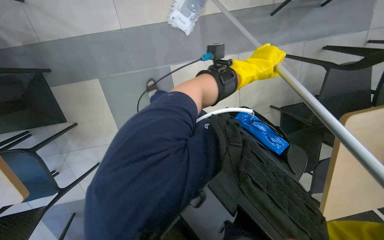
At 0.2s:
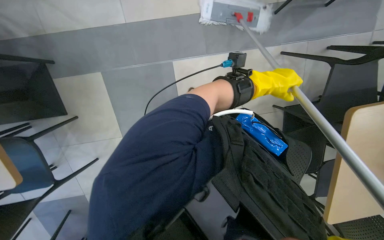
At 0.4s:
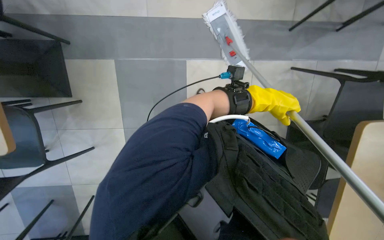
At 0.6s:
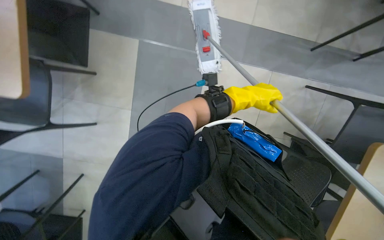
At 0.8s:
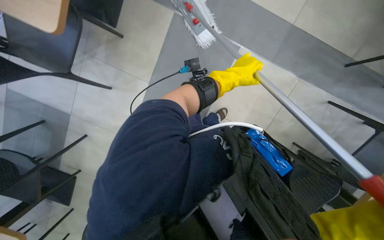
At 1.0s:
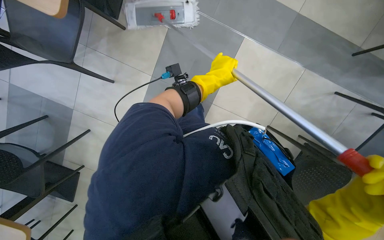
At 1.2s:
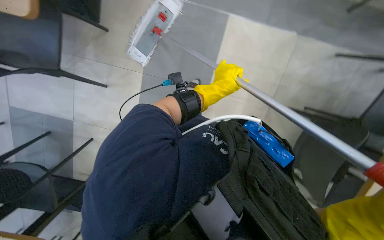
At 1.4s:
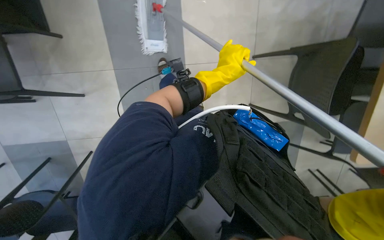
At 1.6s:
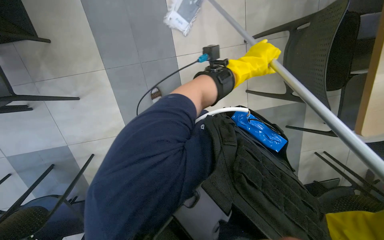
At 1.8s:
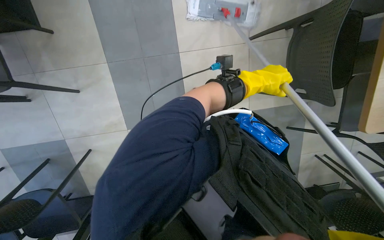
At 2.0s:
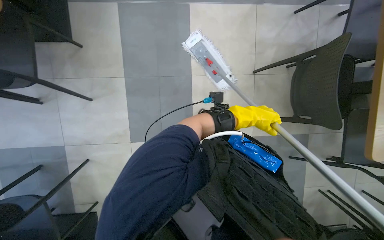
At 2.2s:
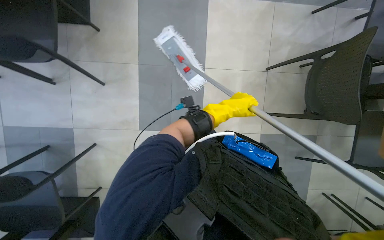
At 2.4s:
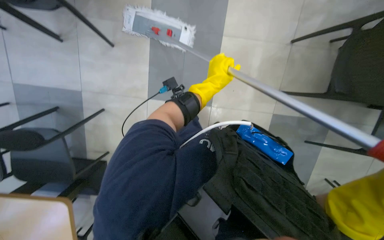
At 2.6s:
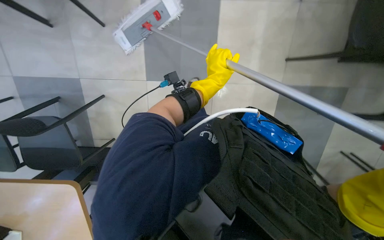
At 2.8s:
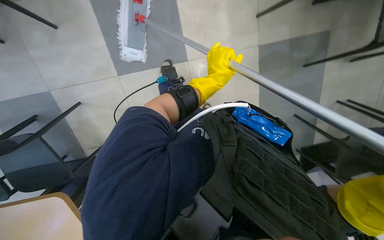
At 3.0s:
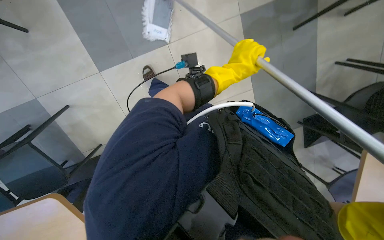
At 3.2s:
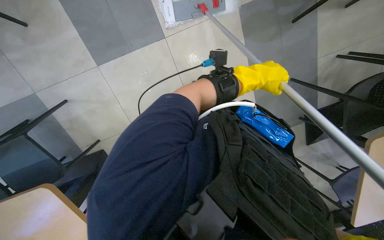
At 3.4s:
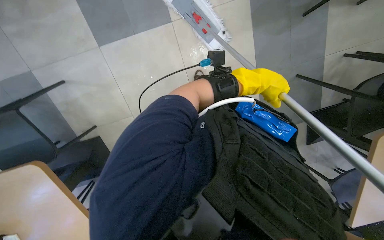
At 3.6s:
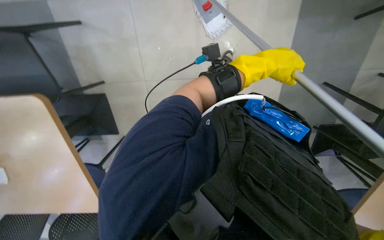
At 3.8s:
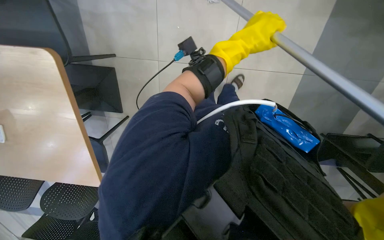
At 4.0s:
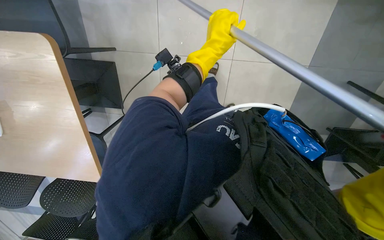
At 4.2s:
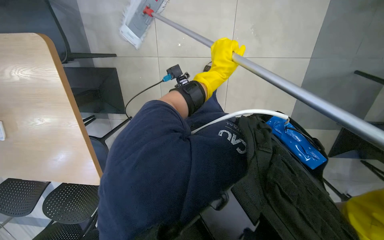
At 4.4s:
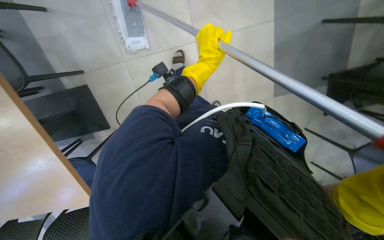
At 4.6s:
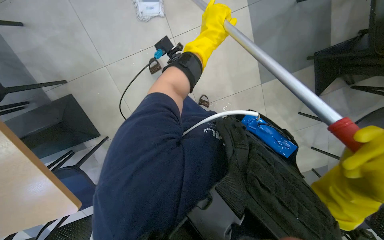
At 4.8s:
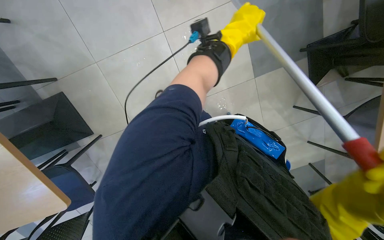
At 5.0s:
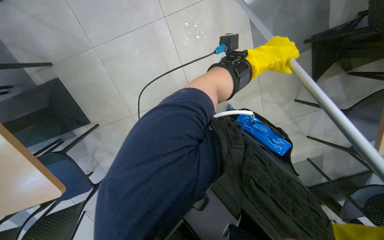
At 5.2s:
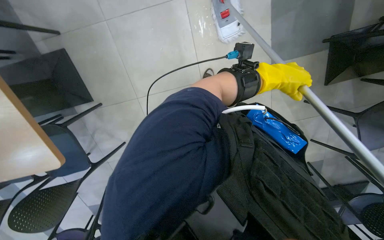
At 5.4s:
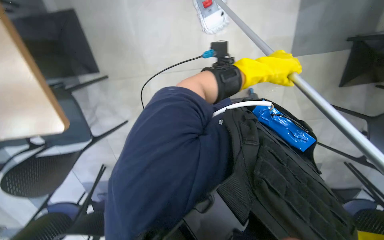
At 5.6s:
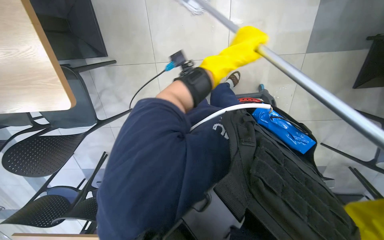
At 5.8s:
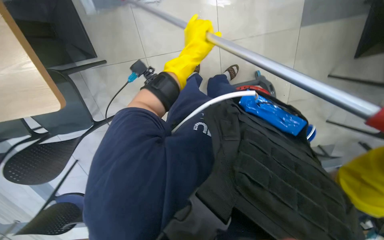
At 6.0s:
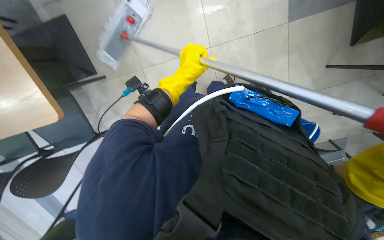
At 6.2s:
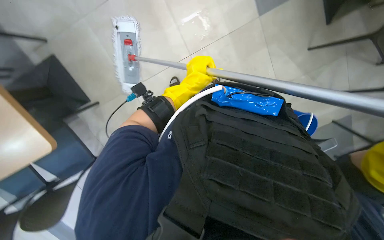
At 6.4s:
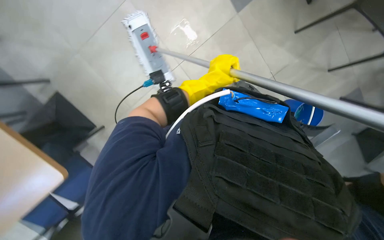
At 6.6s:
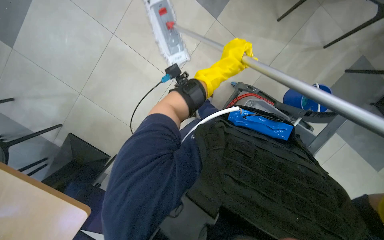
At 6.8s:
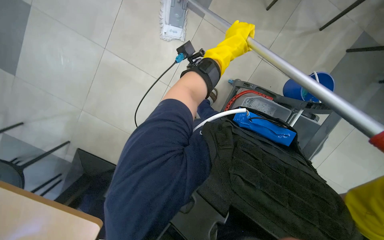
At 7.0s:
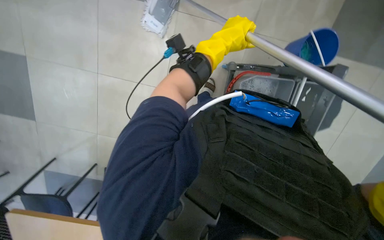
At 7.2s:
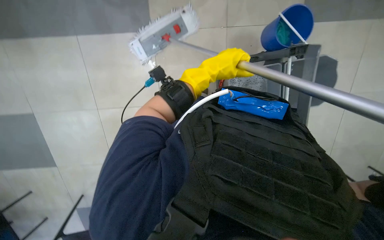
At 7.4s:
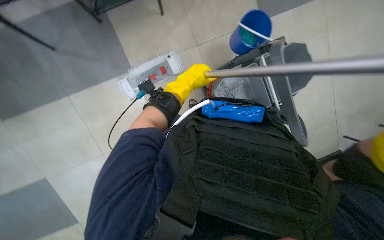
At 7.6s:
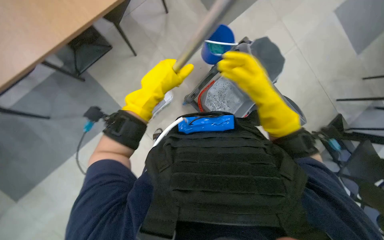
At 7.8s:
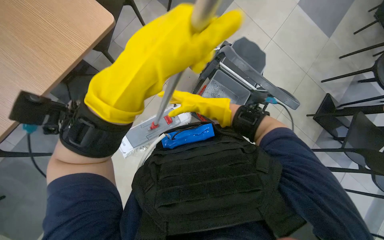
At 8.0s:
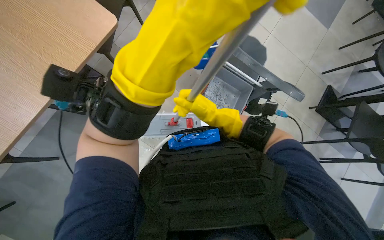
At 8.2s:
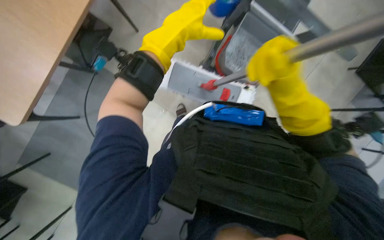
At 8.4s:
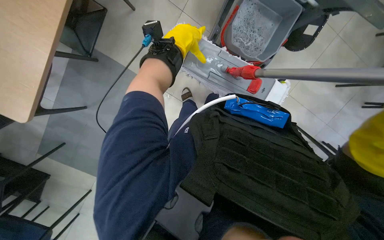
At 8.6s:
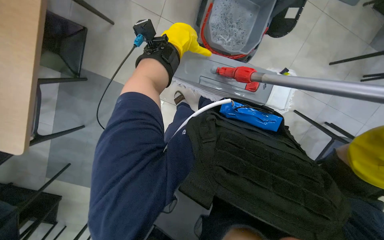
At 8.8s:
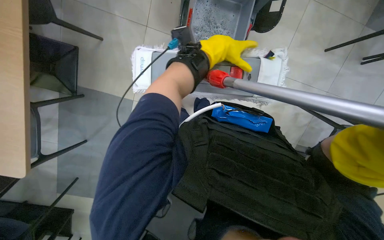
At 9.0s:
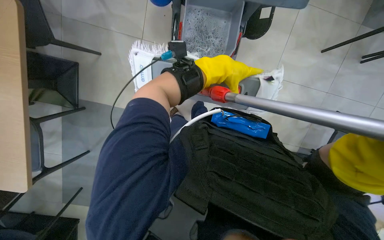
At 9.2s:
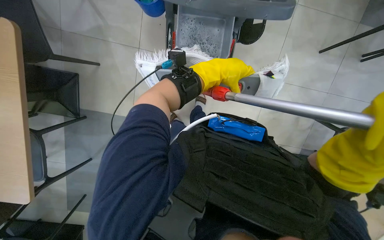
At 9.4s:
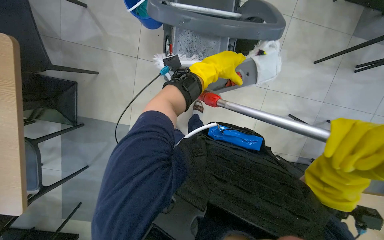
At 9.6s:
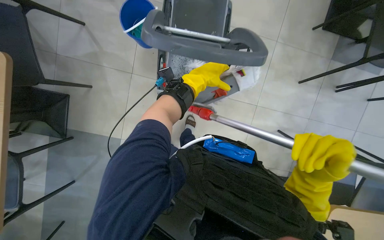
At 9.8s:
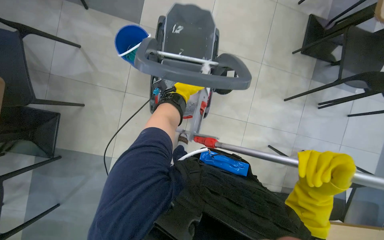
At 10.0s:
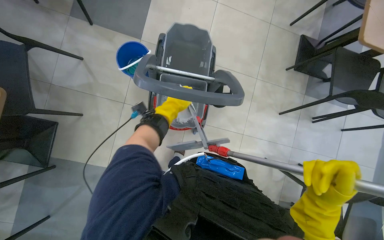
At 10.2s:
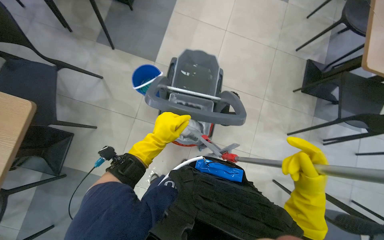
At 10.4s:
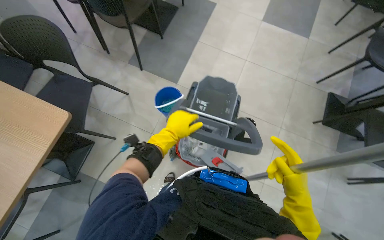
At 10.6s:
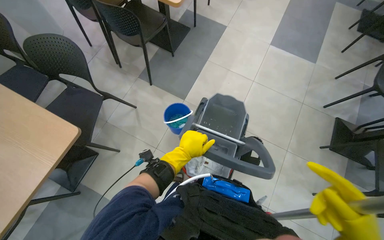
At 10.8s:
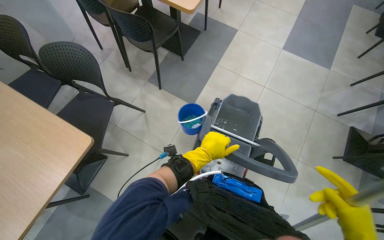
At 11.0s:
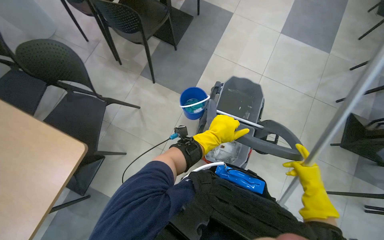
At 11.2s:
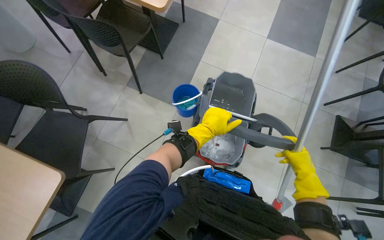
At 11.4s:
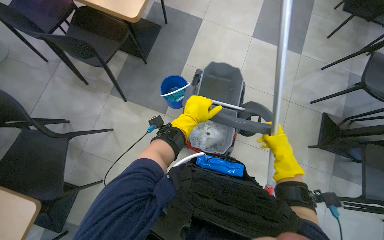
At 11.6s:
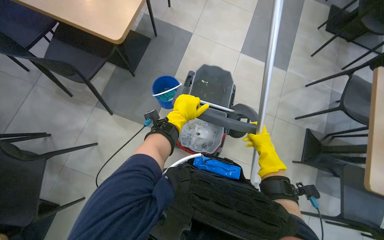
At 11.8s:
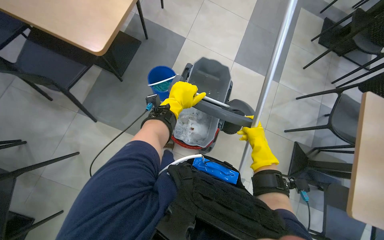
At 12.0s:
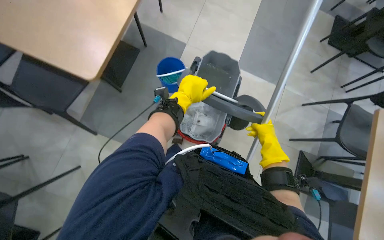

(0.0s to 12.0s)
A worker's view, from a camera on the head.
Job: mopping floor.
The whole recording: Mopping the floor. The worker mops the floor with a mop, periodically dipping it into a bucket on a cleaning cart.
0.0s - 1.6s: The wearer looks about 10 degrees further downward.
1.6s - 3.0s: The view tips downward by some 15 degrees.
3.0s - 4.4s: The left hand is displaced to the left by approximately 10 cm.
4.4s - 6.0s: The left hand goes to the right and returns, about 20 cm each way.
6.0s - 7.6s: The left hand heads nearer to the camera, covering some 20 cm, and goes to the right and returns, some 10 cm each way.
7.6s - 9.0s: The left hand shifts about 25 cm to the right and up the picture, and reaches approximately 20 cm nearer to the camera, then returns.
9.0s - 10.4s: The wearer looks some 35 degrees further upward. The left hand shifts approximately 15 cm to the left.
10.4s - 12.0s: The head travels some 50 cm.

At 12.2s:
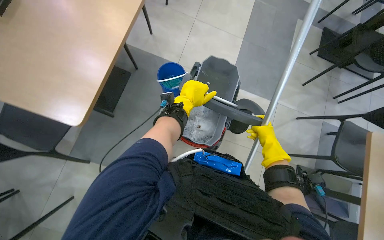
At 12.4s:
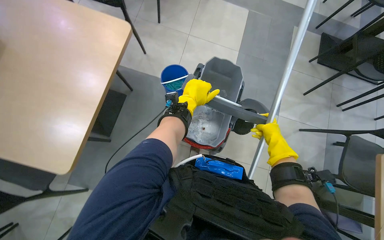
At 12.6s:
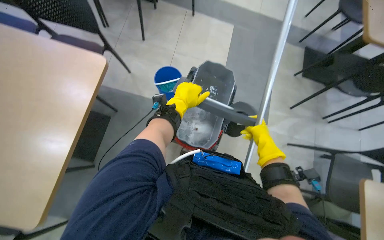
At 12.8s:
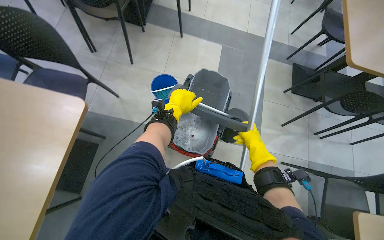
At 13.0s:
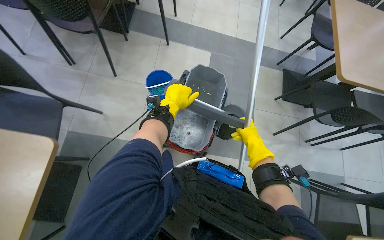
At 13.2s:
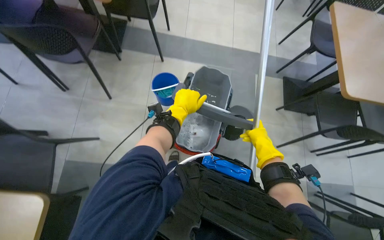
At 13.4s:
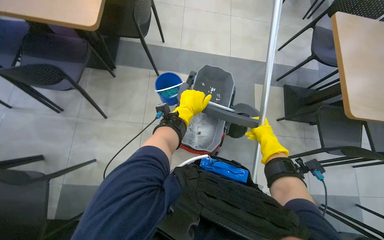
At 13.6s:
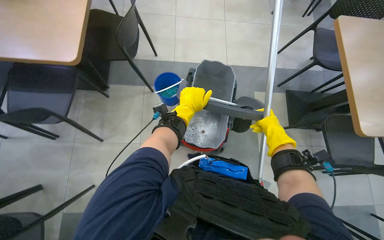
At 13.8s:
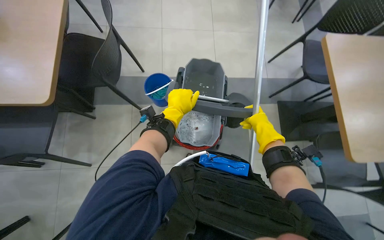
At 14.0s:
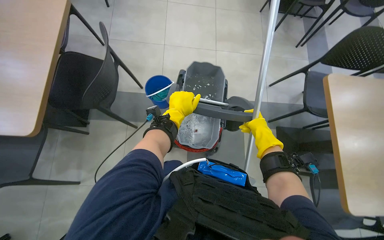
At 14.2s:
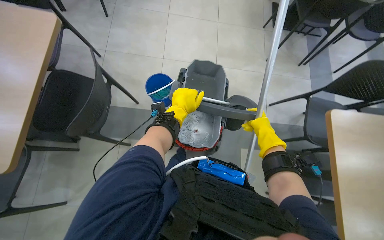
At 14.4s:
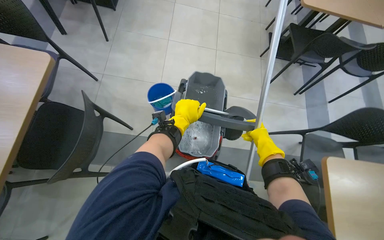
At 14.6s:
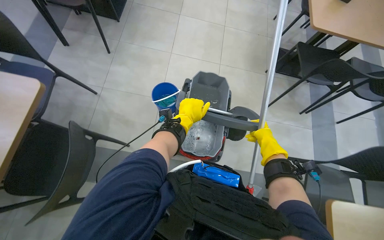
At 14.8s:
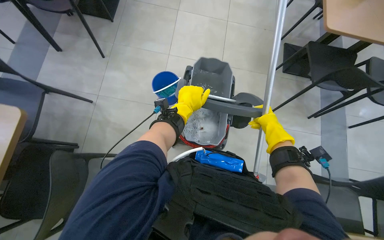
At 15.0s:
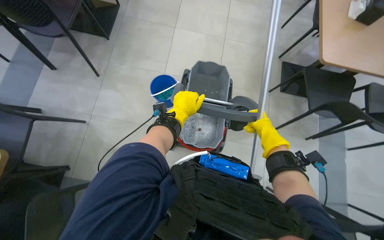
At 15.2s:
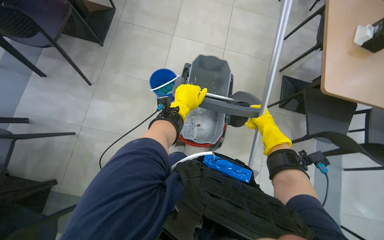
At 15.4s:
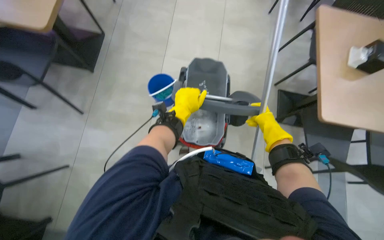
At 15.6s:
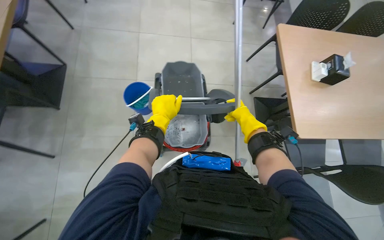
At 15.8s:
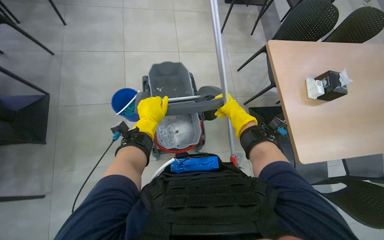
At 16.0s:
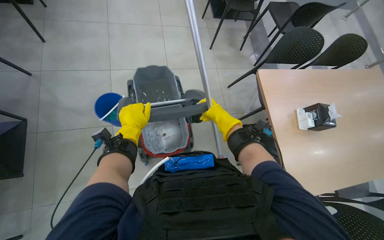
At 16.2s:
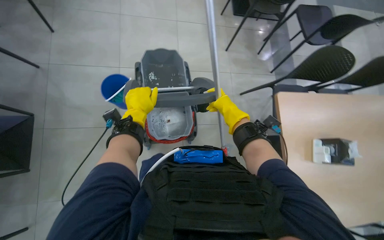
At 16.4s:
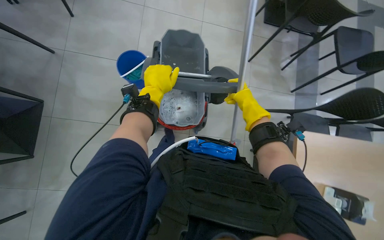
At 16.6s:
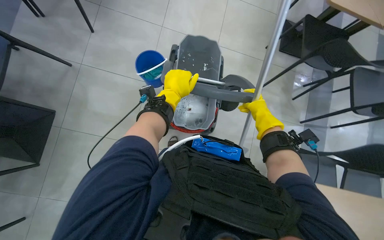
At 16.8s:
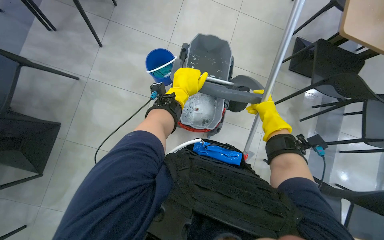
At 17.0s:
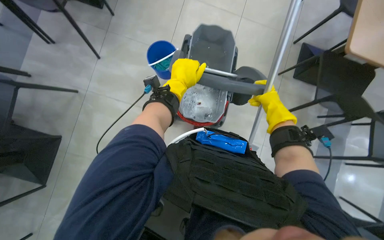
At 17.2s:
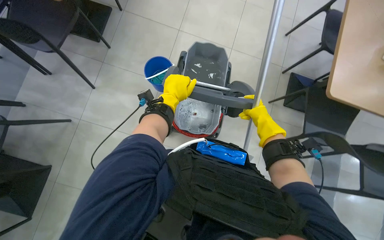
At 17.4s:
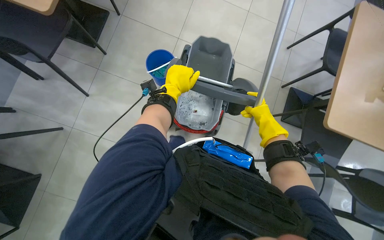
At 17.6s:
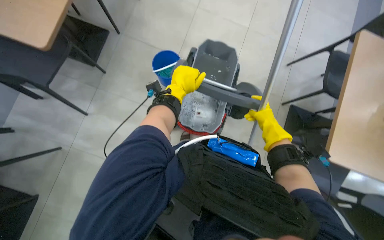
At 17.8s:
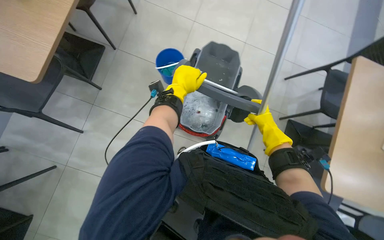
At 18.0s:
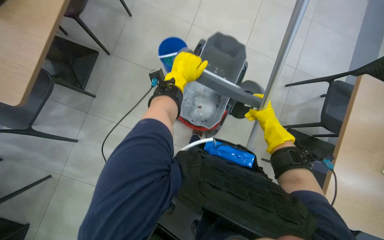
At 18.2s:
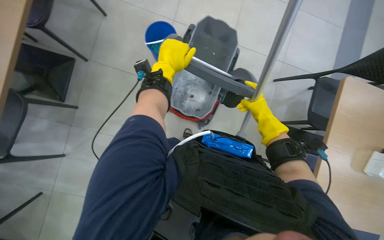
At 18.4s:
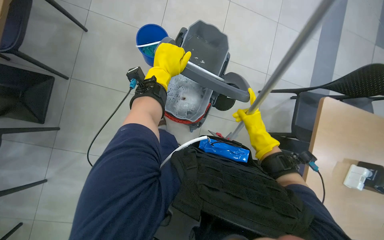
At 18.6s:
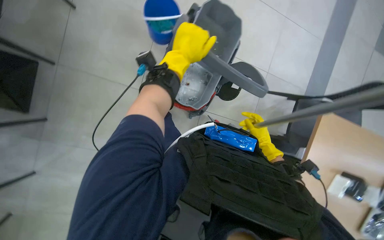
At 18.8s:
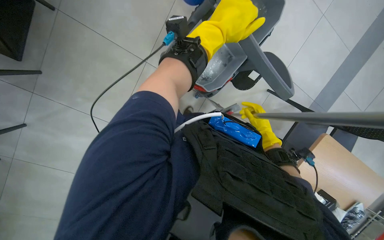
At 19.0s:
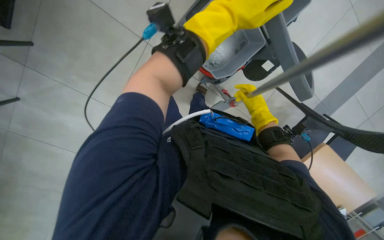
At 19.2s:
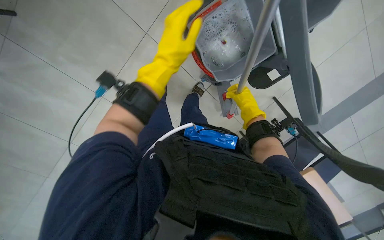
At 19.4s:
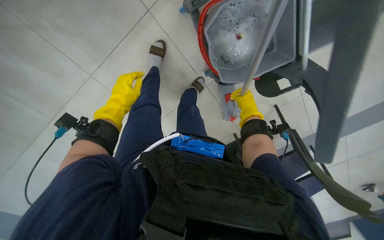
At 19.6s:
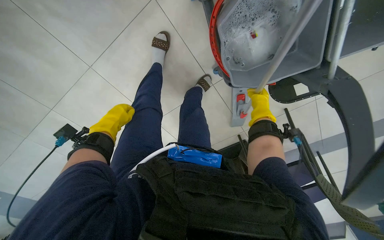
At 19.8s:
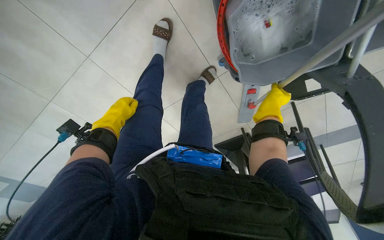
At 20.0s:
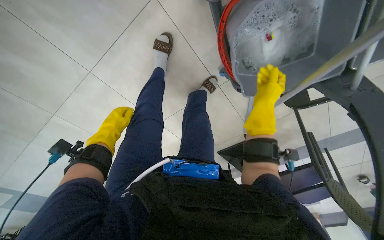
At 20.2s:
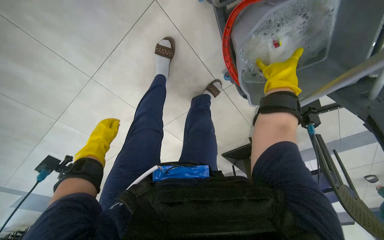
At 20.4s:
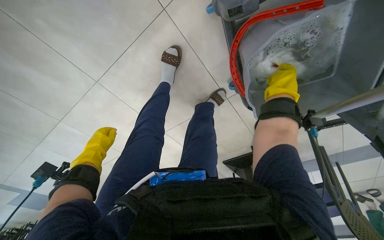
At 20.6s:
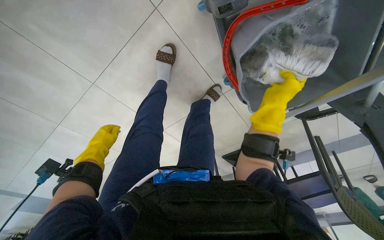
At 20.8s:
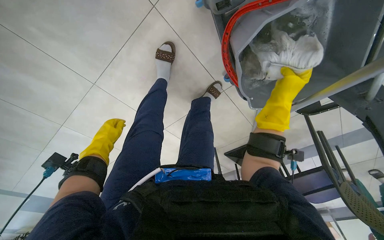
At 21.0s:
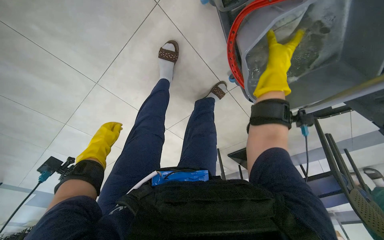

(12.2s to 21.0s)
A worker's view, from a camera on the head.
Job: mopping floor.
The whole recording: Mopping the floor. The worker mops the floor with a mop, periodically dipping it into a bucket on a cleaning cart.
12.2s - 13.6s: The camera is carried about 90 cm.
13.6s - 15.2s: The wearer moves about 1 m.
15.2s - 16.6s: The left hand travels to the left and back again, approximately 10 cm each way. Meanwhile the right hand goes about 40 cm up the picture, and reaches some 15 cm to the left, then returns.
16.6s - 18.0s: The view tips upward by approximately 20 degrees.
18.0s - 19.6s: The view tips downward by about 15 degrees. The right hand goes roughly 20 cm farther from the camera. Meanwhile the left hand shifts about 30 cm to the left, down the picture and farther from the camera.
19.6s - 21.0s: The right hand heads up the picture, covering some 20 cm.
